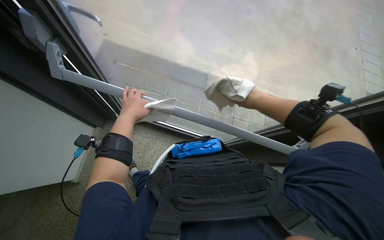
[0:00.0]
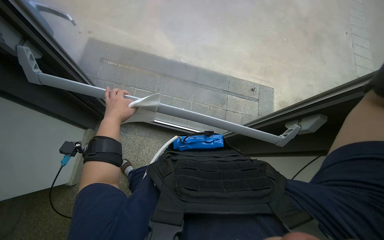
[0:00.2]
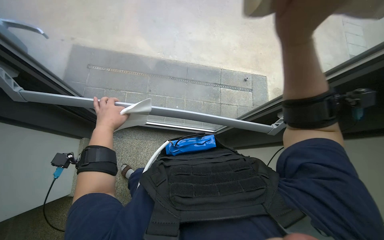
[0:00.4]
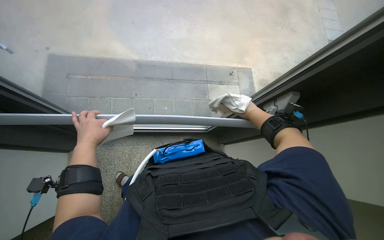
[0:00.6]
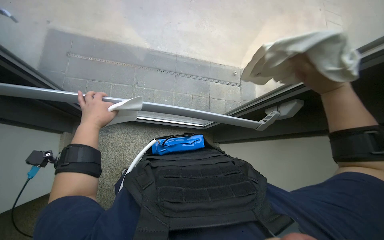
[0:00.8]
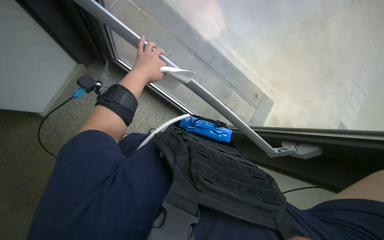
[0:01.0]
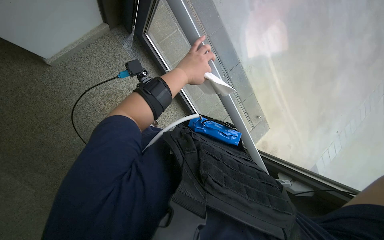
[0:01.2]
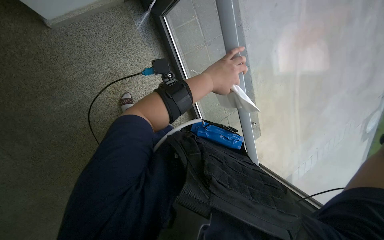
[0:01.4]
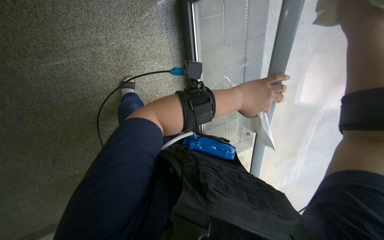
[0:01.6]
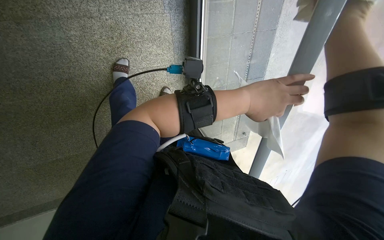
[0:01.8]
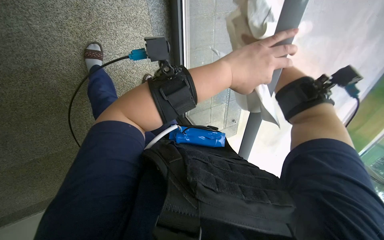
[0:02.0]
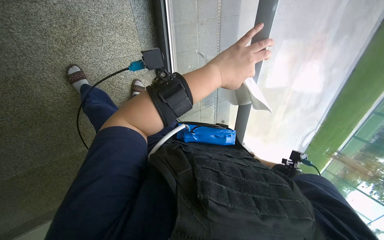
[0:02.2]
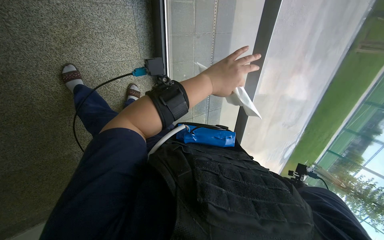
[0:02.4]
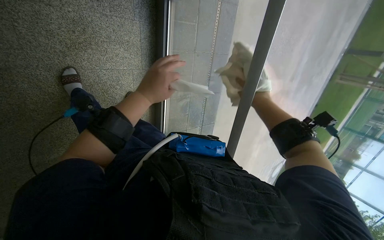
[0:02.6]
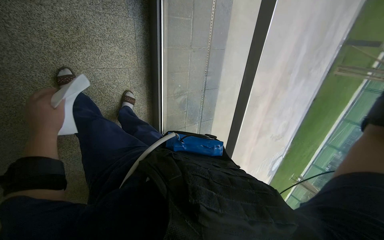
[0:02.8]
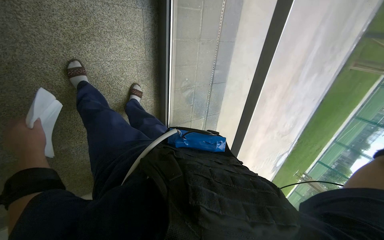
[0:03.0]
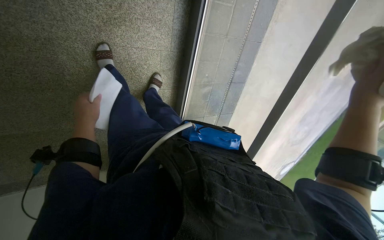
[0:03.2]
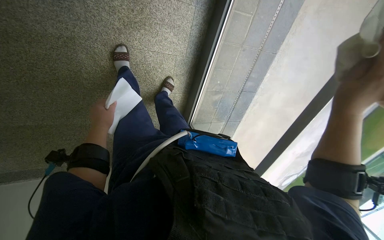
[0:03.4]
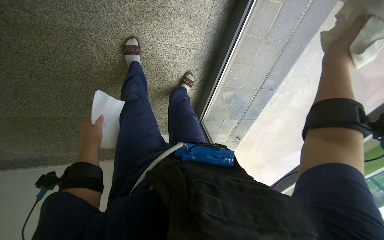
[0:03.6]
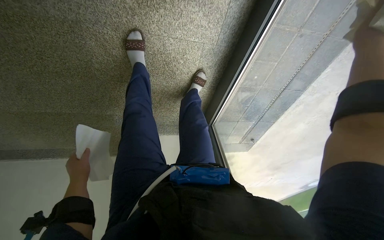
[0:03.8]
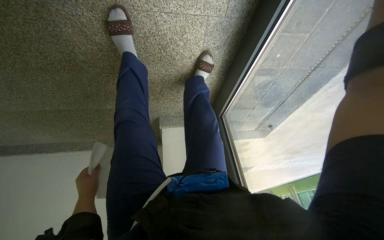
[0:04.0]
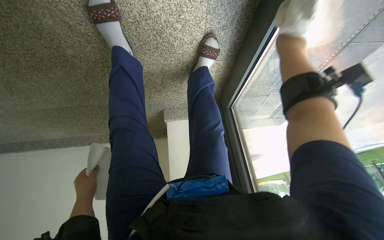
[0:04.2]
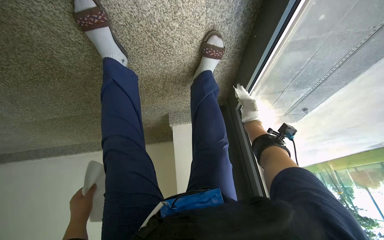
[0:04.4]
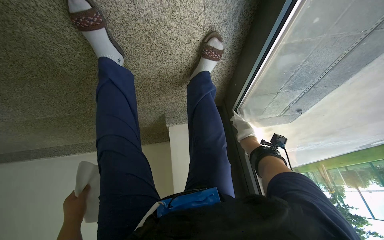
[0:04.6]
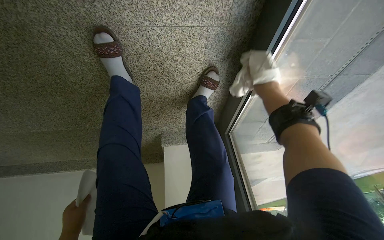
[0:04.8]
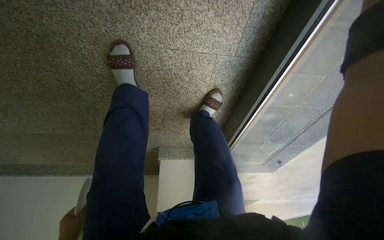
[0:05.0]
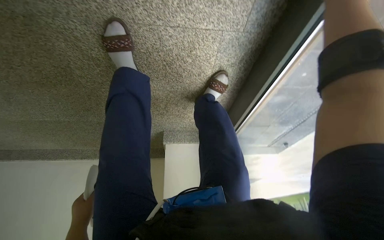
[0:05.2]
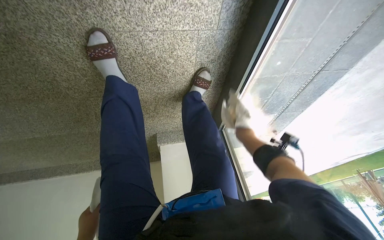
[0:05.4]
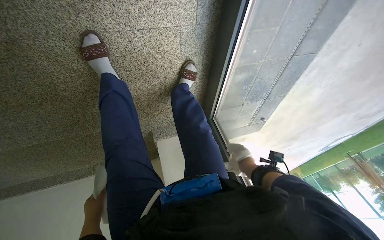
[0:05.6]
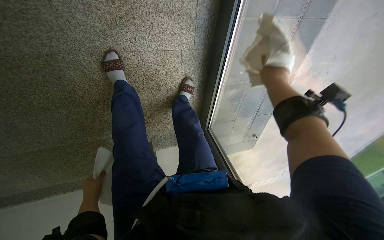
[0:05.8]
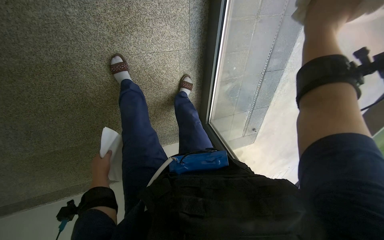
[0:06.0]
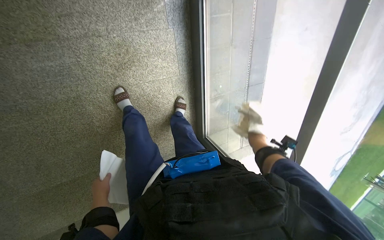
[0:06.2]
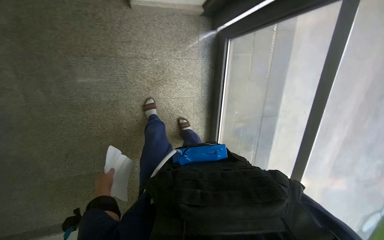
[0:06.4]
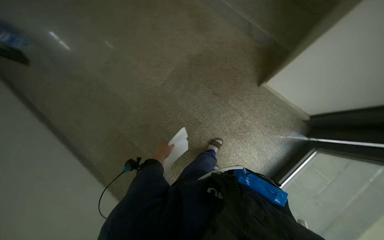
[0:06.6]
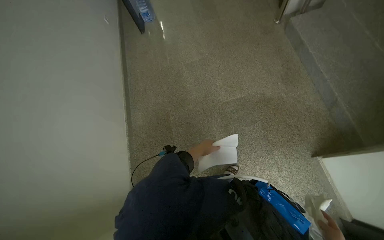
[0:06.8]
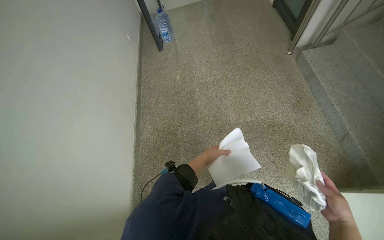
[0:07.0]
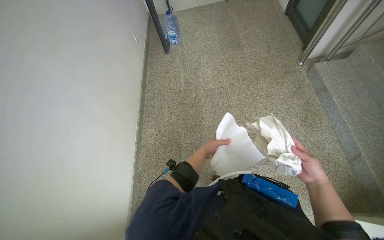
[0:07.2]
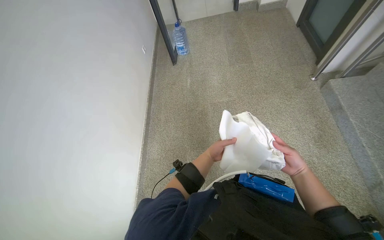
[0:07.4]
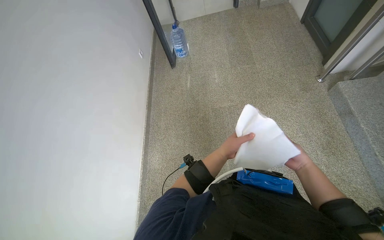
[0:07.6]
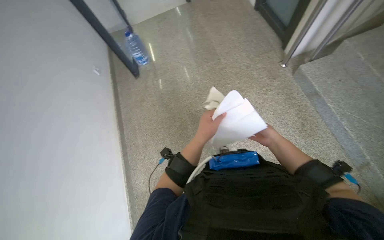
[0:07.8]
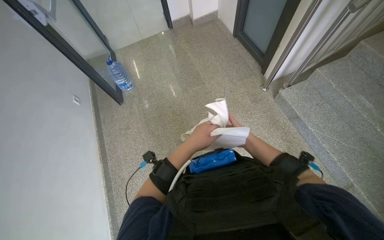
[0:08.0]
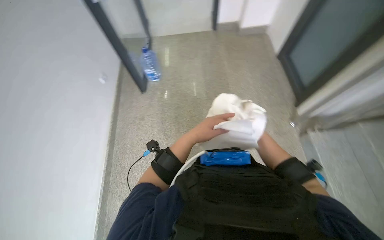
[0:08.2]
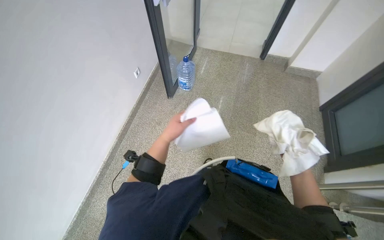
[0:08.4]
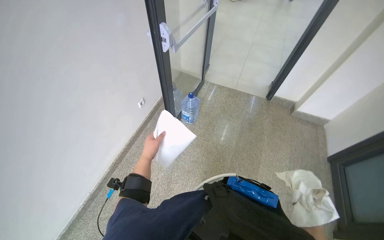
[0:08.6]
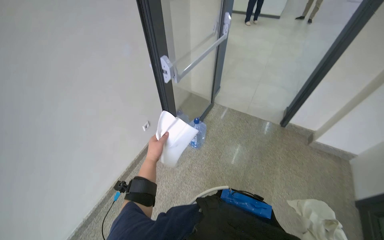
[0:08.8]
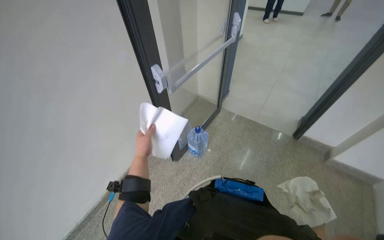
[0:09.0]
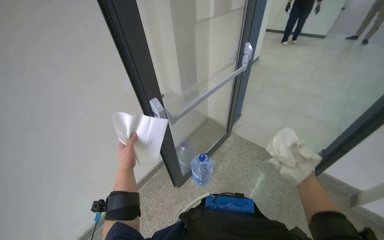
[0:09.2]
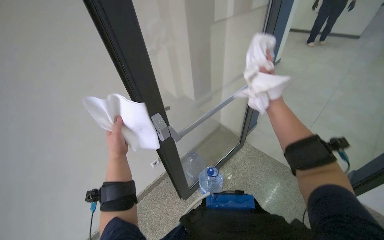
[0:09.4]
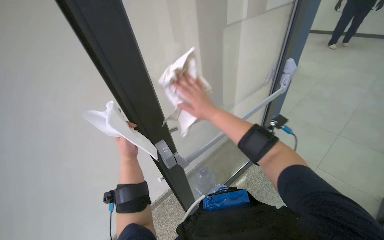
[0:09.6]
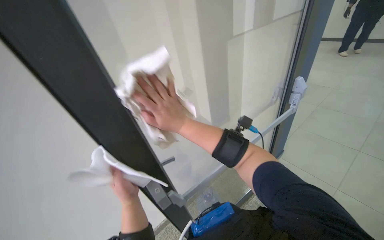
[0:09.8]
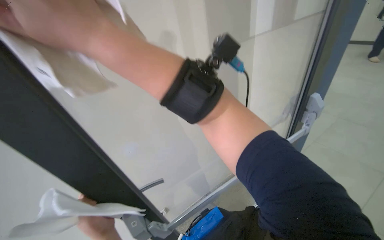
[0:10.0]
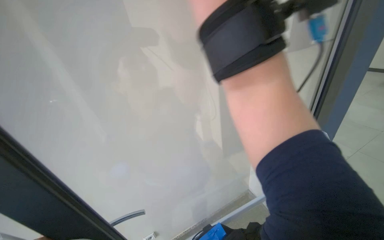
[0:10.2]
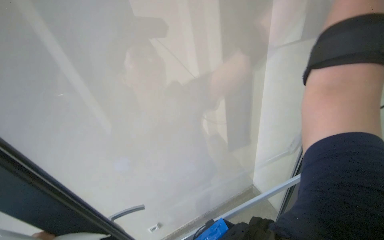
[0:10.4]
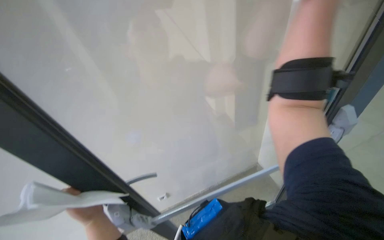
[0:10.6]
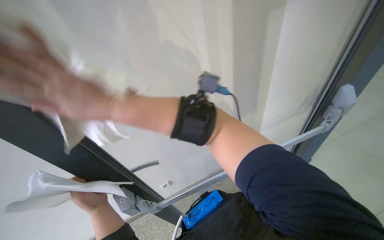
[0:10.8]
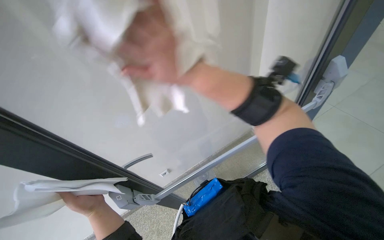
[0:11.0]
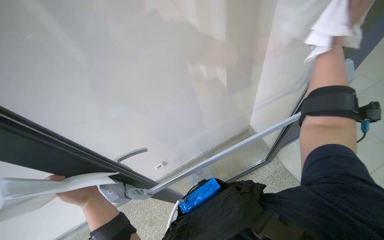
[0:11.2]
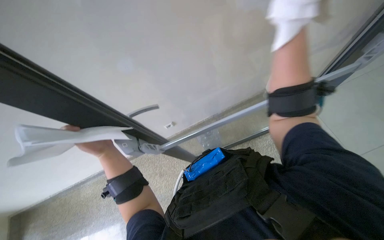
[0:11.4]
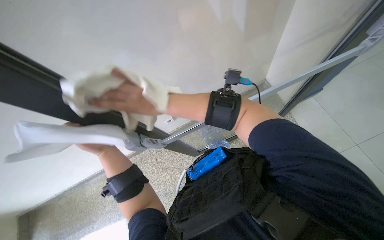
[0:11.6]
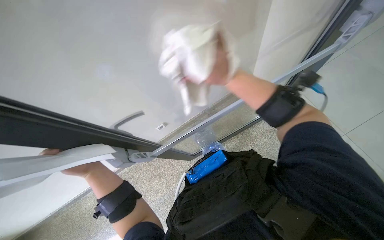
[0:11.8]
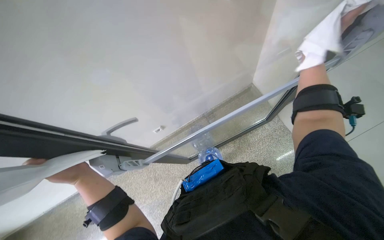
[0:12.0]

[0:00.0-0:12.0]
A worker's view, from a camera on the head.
Job: wiping surfaces.
The whole recording: Wiping stair handrails. The worker wipes the metal stair handrails with a white cloth while descending.
0:03.0 to 0:04.4: The camera travels roughly 60 cm. The head turns to the left by about 35 degrees. The wearer looks some 20 degrees further downward.
0:04.4 to 0:06.0: The camera travels approximately 40 cm. The view tips upward by roughly 25 degrees.
0:07.6 to 0:09.0: The camera is carried about 60 cm.
0:09.0 to 0:10.4: The wearer moves some 50 cm. The camera sweeps to the left, by approximately 25 degrees.
0:10.4 to 0:12.0: The view tips downward by some 20 degrees.

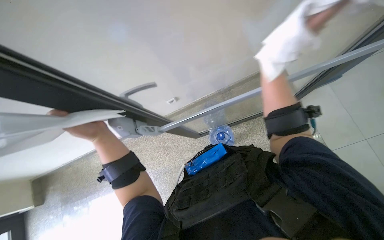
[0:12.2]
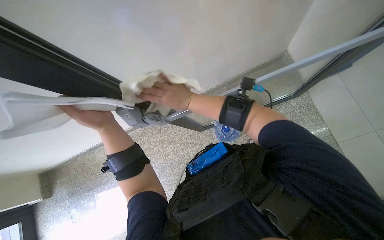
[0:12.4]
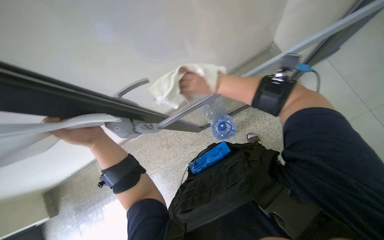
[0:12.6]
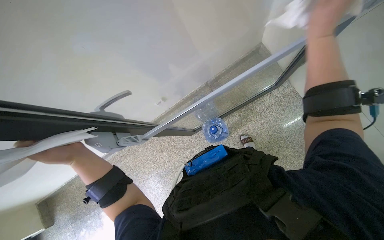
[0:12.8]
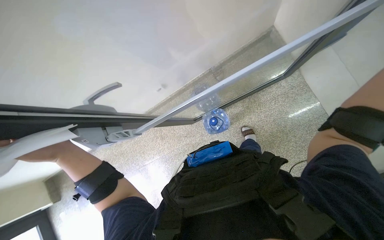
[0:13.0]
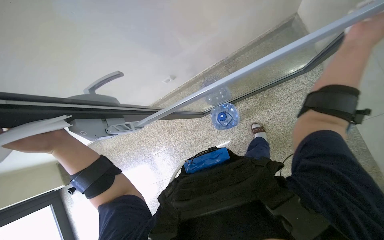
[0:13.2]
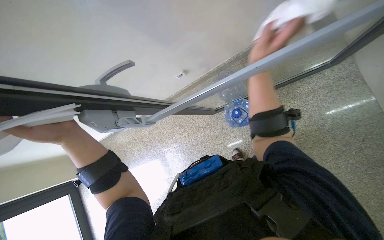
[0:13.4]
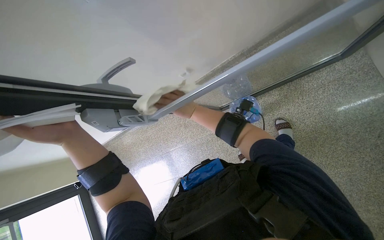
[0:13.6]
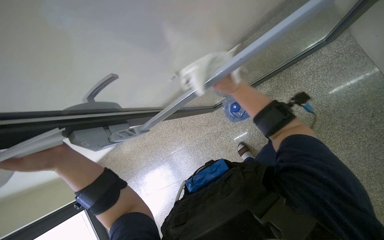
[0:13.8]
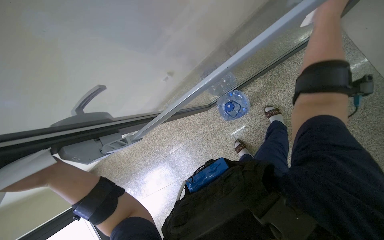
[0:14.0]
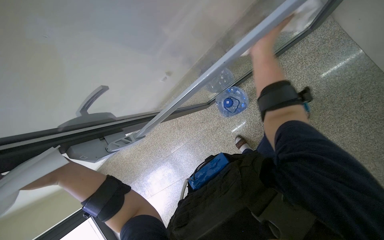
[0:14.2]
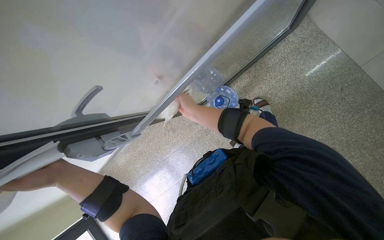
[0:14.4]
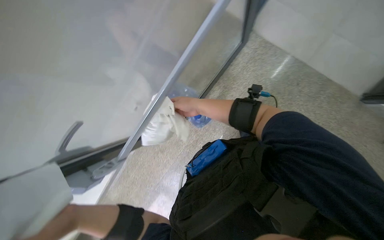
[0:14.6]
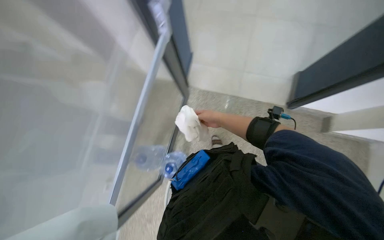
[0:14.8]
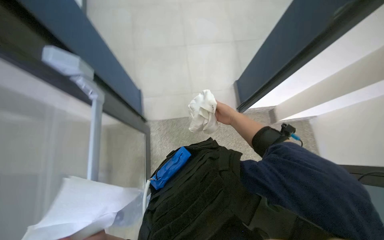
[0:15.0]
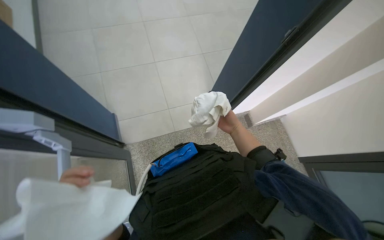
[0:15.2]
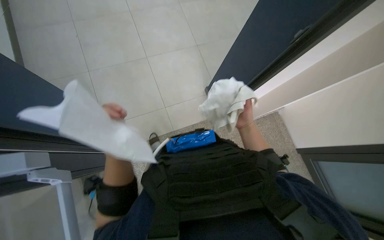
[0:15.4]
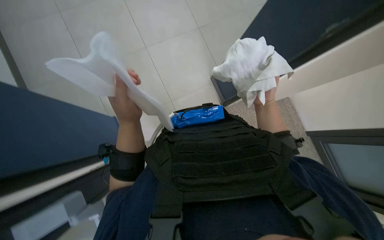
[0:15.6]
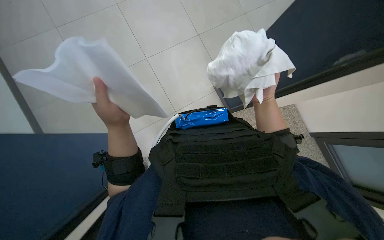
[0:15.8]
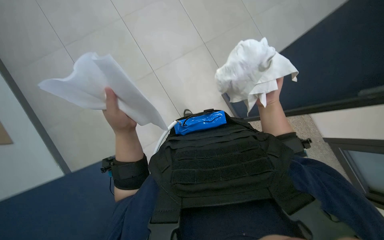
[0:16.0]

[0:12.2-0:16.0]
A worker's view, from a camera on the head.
Job: wiping surfaces.
The whole recording: Wiping stair handrails. The worker wipes the metal stair handrails with a white cloth while descending.
0:13.4 to 0:14.8: The wearer looks about 40 degrees further to the right. The view tilts about 15 degrees upward.

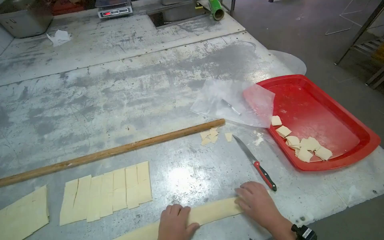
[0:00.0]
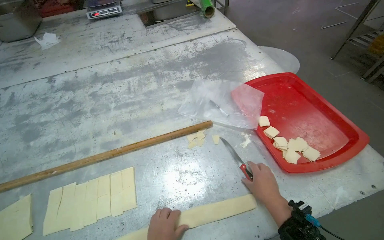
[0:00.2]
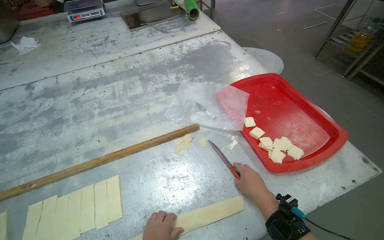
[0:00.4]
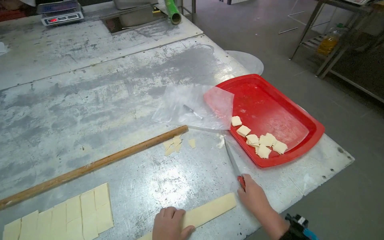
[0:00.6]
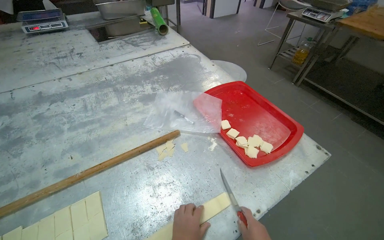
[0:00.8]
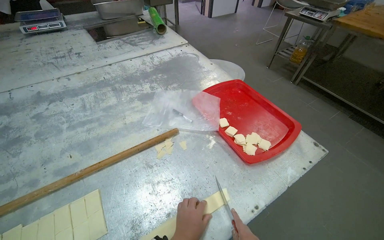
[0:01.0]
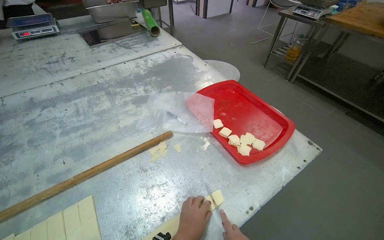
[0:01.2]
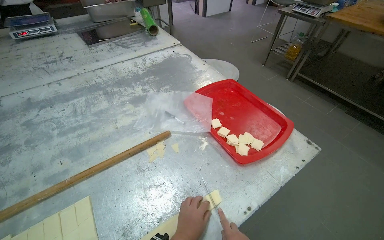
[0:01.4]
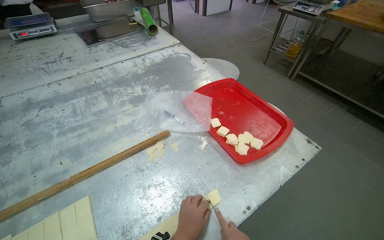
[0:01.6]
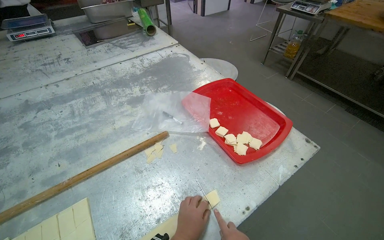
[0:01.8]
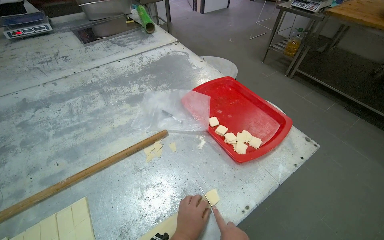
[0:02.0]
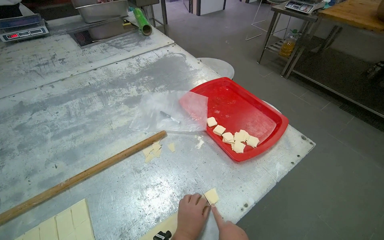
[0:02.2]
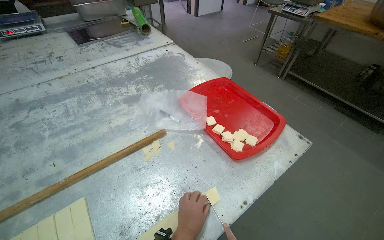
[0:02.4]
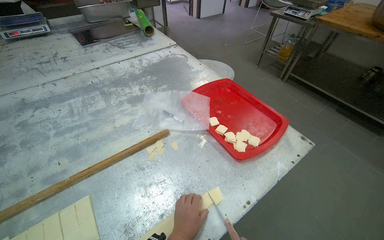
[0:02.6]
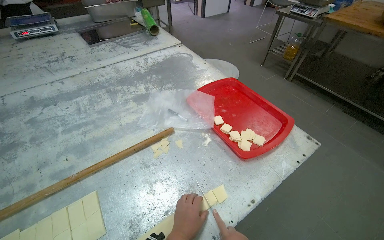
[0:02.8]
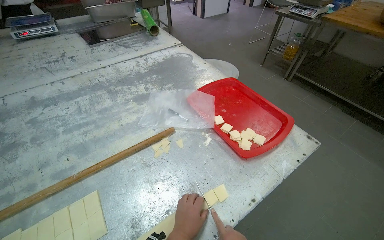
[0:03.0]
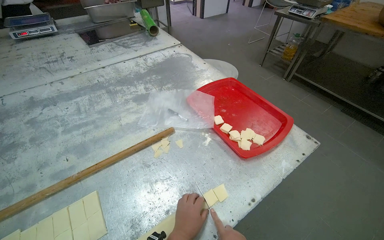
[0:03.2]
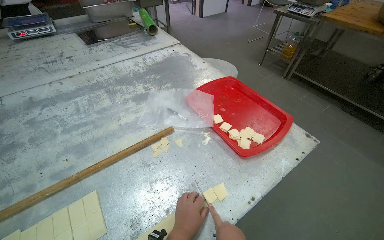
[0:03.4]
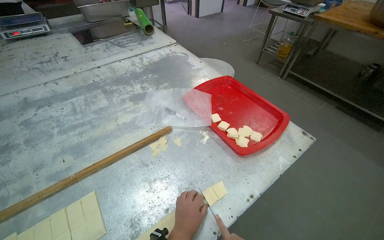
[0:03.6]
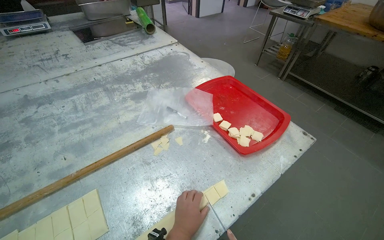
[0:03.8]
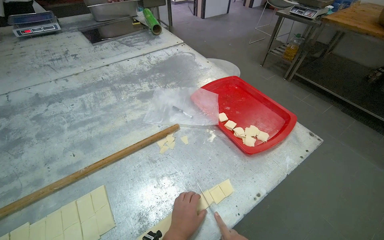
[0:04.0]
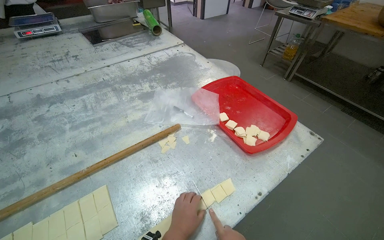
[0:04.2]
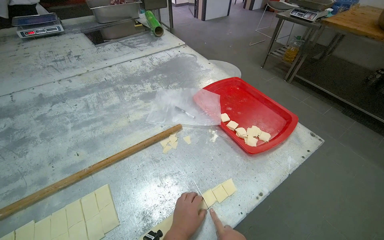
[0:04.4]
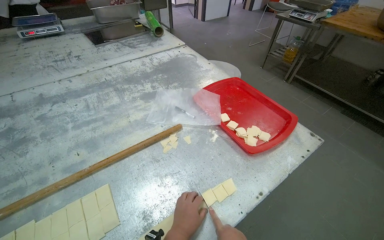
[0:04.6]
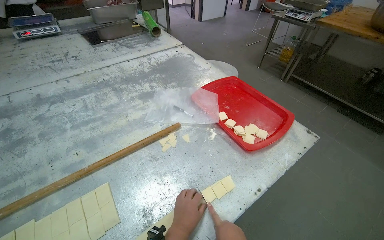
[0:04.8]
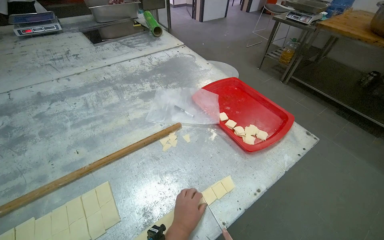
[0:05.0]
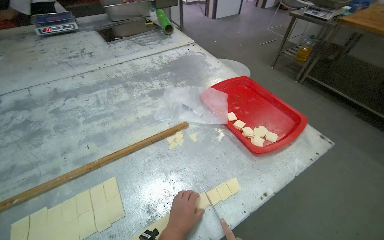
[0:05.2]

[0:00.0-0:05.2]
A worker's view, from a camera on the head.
Job: preparing food.
The whole recording: Cutting dough into small squares. The worker uses a knife to cut a long strip of dough into small square pieces.
0:00.0 to 0:01.8: The wearer looks approximately 20 degrees further to the right.
